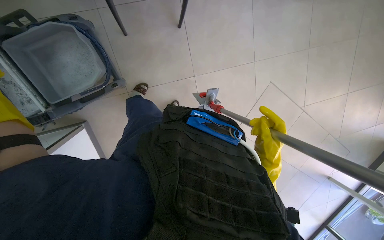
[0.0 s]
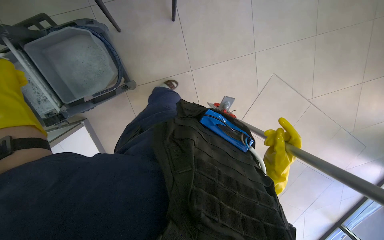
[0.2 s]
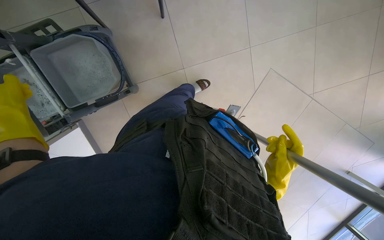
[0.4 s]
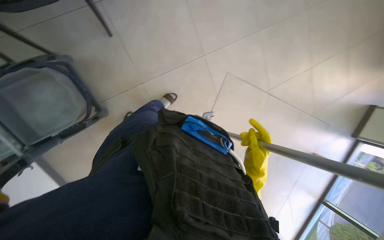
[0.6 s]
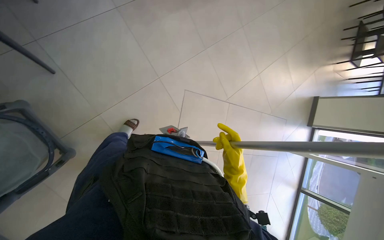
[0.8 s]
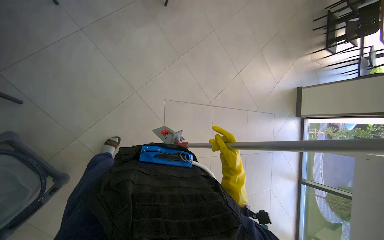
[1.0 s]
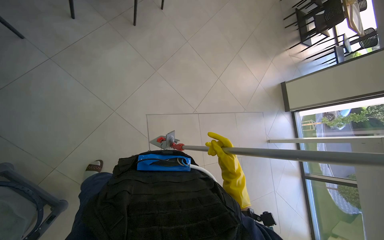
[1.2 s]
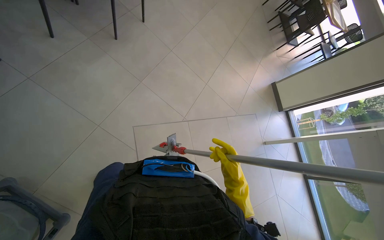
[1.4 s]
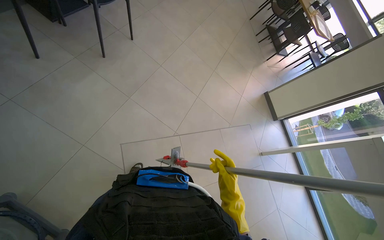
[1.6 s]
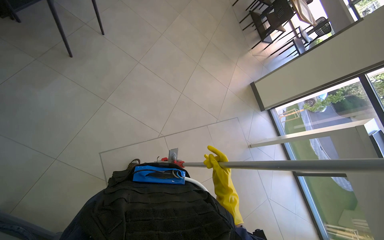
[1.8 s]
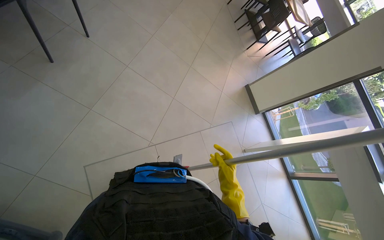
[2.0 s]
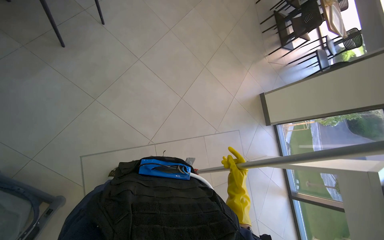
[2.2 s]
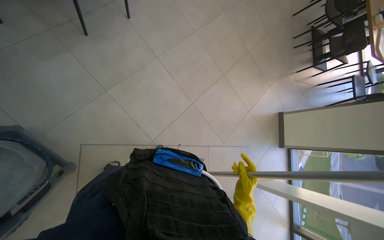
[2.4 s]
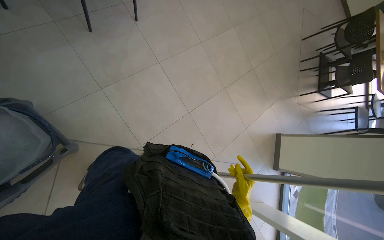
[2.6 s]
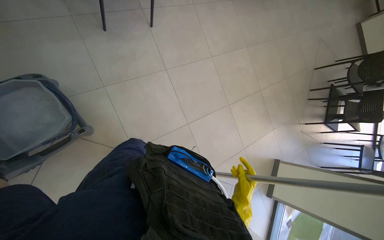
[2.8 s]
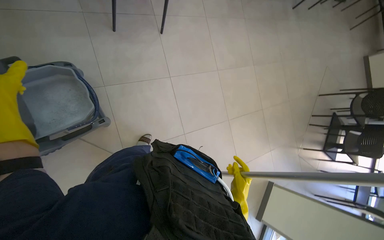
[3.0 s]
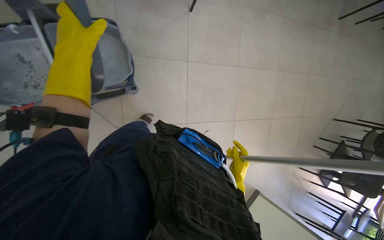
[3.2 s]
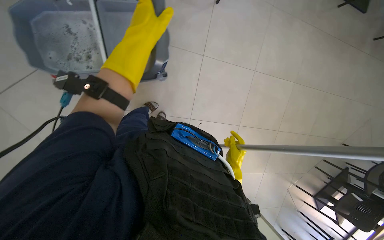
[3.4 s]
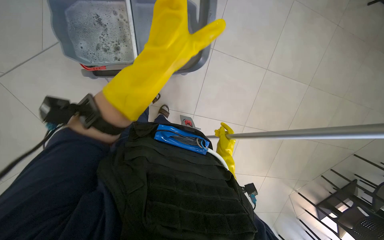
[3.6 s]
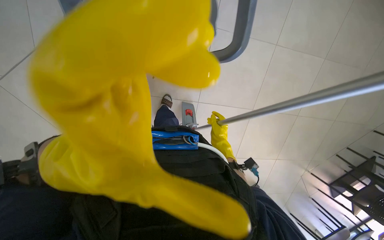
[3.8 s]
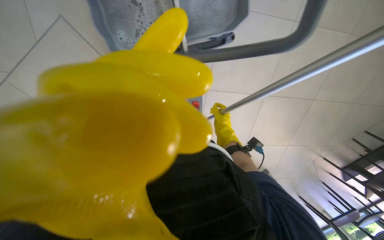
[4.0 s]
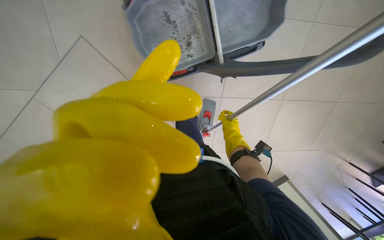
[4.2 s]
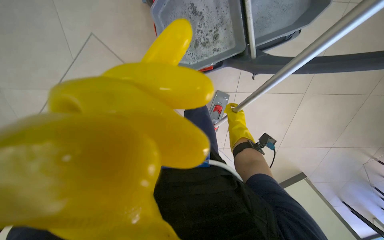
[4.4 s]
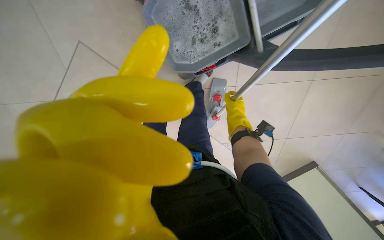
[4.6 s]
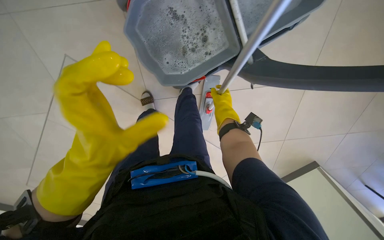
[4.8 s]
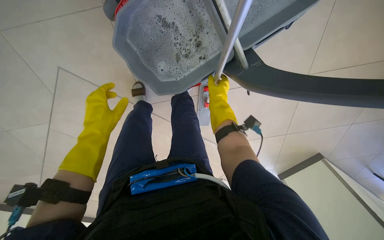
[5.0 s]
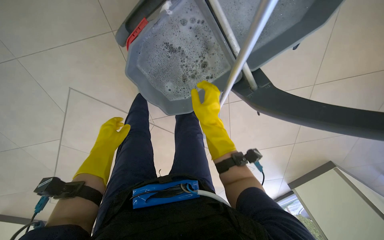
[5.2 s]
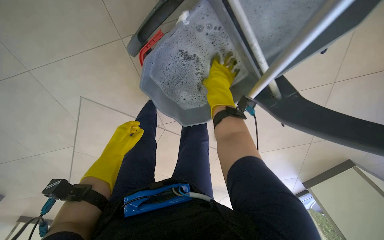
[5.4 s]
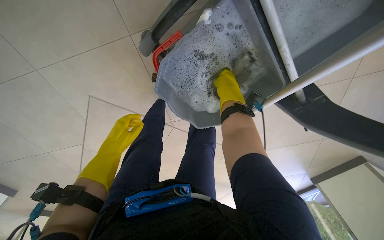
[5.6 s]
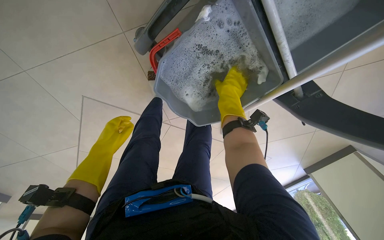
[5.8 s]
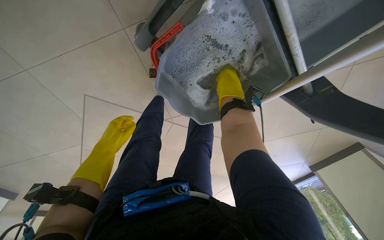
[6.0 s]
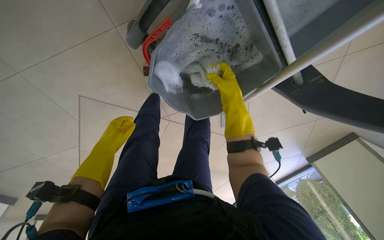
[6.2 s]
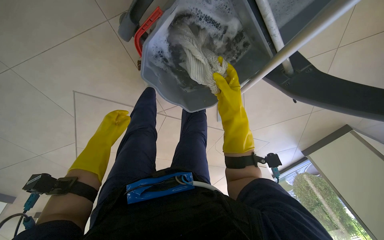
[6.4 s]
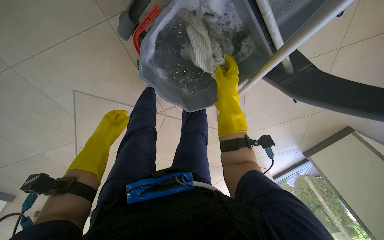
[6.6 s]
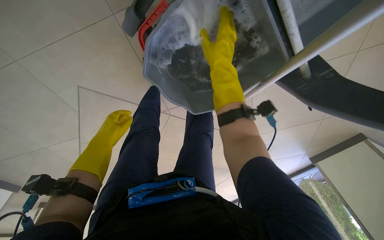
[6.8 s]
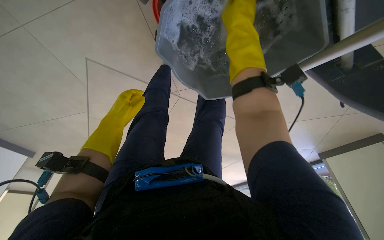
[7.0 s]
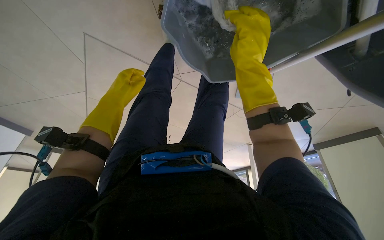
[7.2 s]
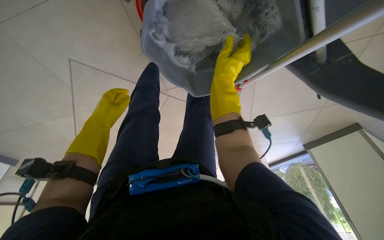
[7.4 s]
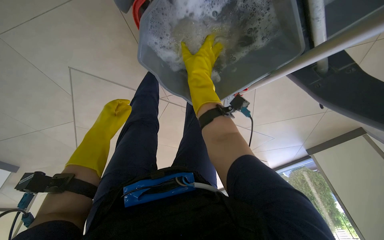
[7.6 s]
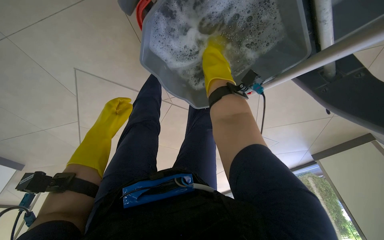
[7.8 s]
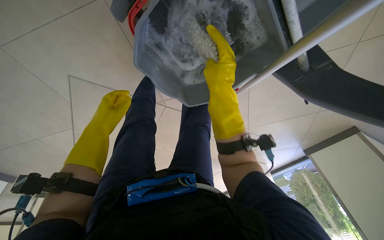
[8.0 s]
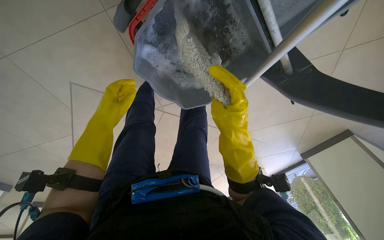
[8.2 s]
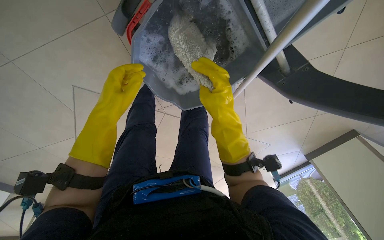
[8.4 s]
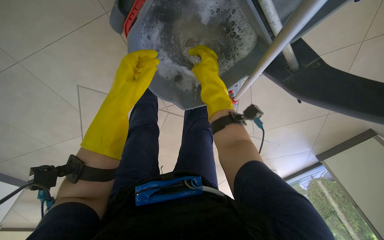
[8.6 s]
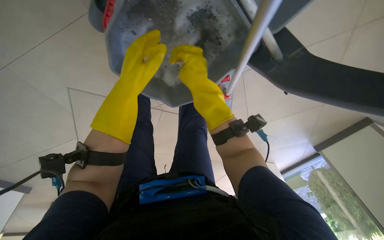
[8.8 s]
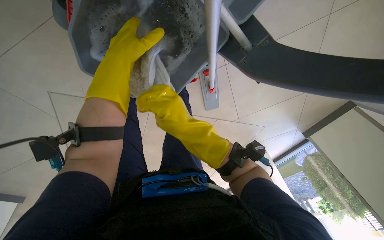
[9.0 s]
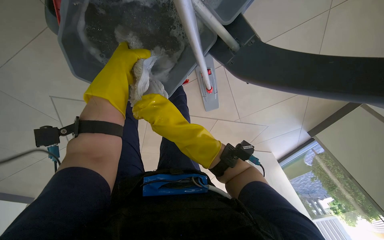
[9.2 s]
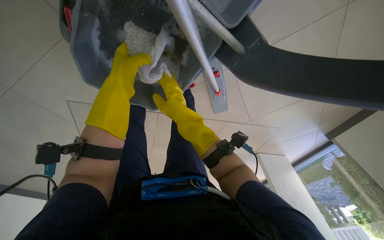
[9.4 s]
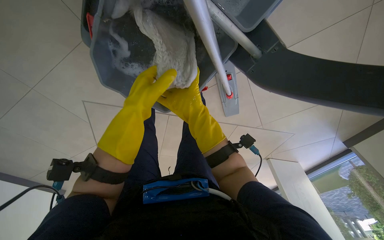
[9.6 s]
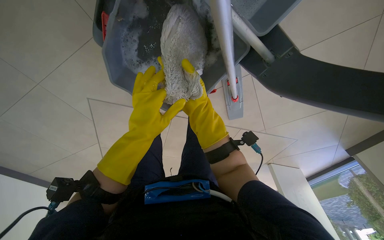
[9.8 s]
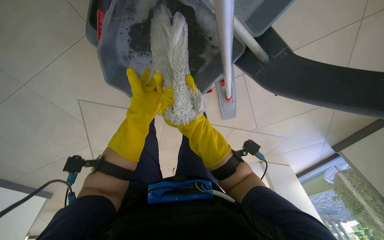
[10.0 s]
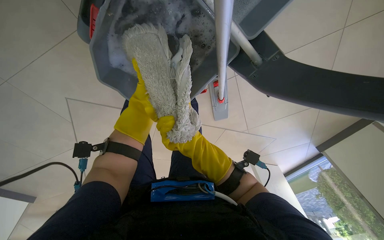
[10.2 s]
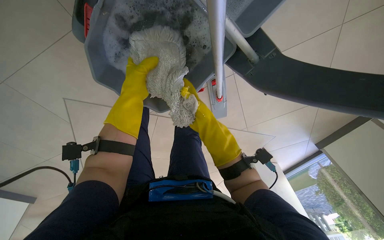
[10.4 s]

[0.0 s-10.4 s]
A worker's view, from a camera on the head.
Job: preparing cleaning supplies.
The whole recording: Cleaning mop head. The worker cleans the mop head in the bucket.
0.0 to 1.4 s: The wearer's head swings about 45 degrees to the right. The view tips upward by approximately 20 degrees.
1.4 to 3.0 s: The scene rotates clockwise by approximately 35 degrees.
3.0 to 4.4 s: The head turns to the left by roughly 30 degrees. The wearer looks roughly 20 degrees further downward.
4.4 to 6.0 s: The right hand shifts approximately 35 cm up the picture and to the left.
6.0 to 7.4 s: The right hand swings nearer and farther, some 20 cm each way, with 2 reversals.
7.4 to 9.0 s: The right hand swings up and down the picture, roughly 20 cm each way, with 2 reversals; the left hand goes some 25 cm up the picture, to the right and nearer to the camera.
9.0 to 10.4 s: The right hand reaches about 15 cm farther from the camera, then returns.

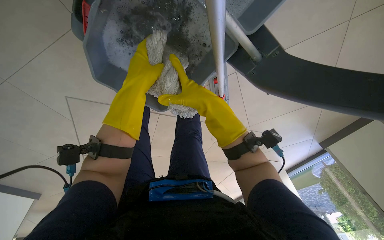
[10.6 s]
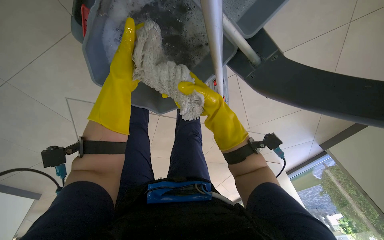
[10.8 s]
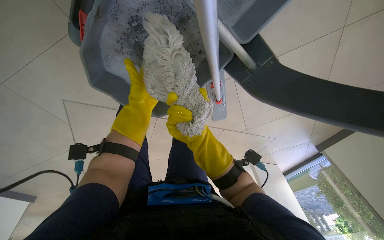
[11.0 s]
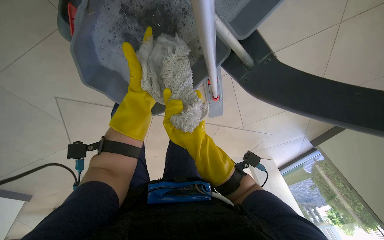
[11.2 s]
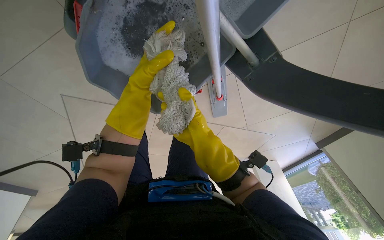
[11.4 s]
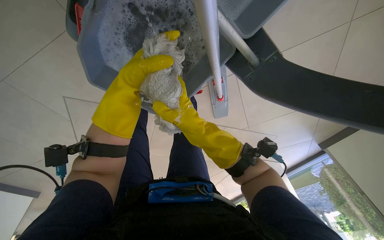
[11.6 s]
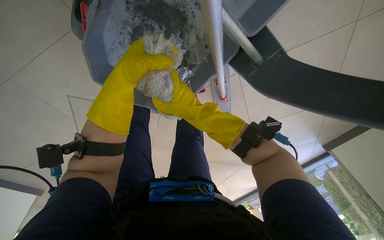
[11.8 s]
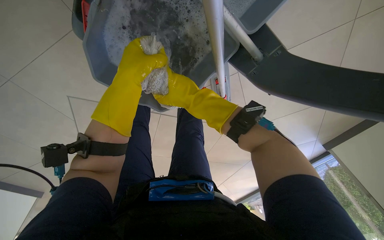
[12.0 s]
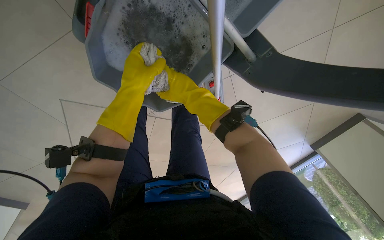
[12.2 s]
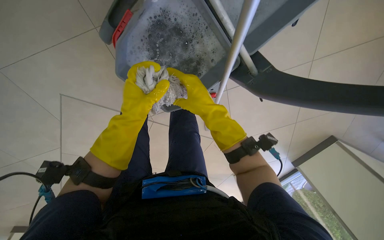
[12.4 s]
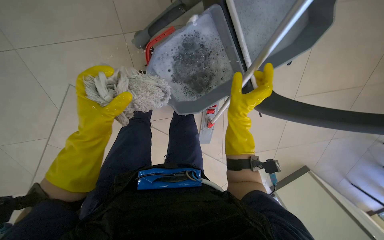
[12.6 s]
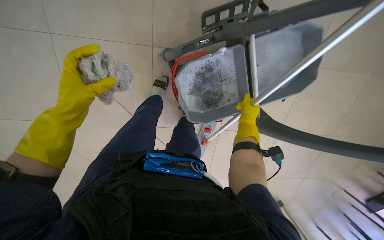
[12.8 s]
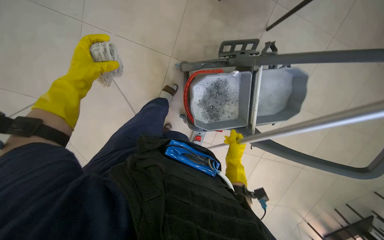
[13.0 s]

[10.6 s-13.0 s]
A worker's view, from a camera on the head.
Job: preparing cleaning supplies.
The whole recording: Cleaning mop head. The worker cleans the mop head in the bucket.
10.6 to 11.8 s: The right hand heads to the left, covering approximately 10 cm, and goes down the picture and returns, some 10 cm each way.
11.8 to 13.0 s: The view swings some 20 degrees to the right. The view tilts about 20 degrees upward. Everything in view rotates about 30 degrees clockwise.

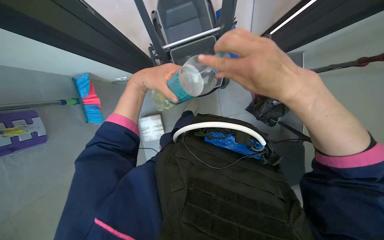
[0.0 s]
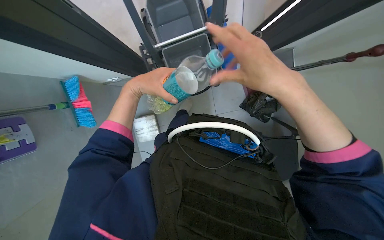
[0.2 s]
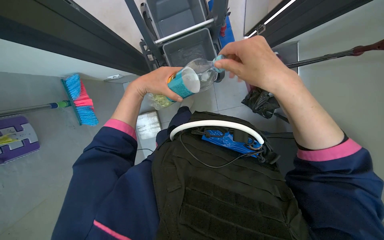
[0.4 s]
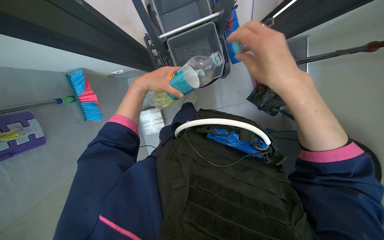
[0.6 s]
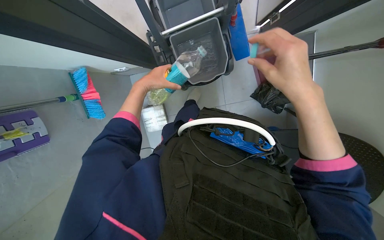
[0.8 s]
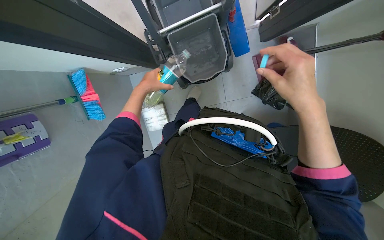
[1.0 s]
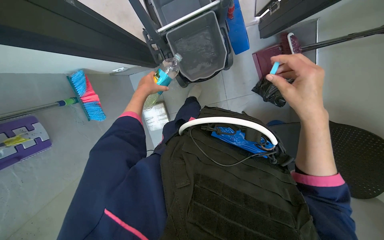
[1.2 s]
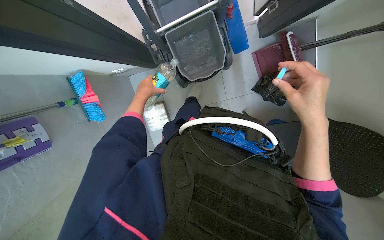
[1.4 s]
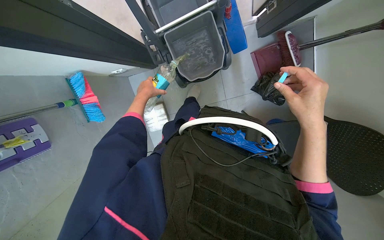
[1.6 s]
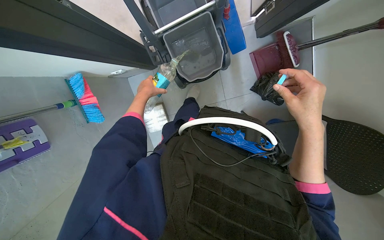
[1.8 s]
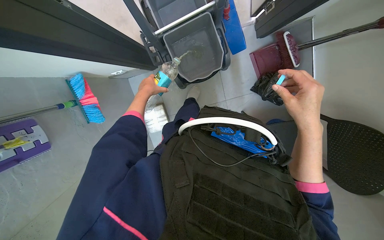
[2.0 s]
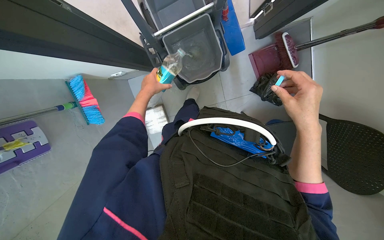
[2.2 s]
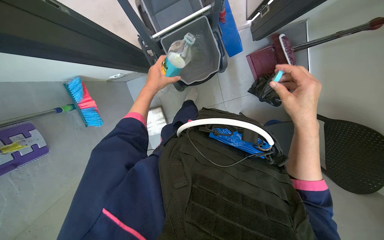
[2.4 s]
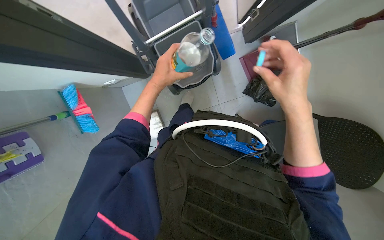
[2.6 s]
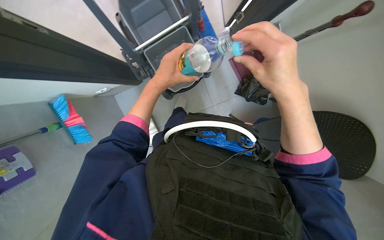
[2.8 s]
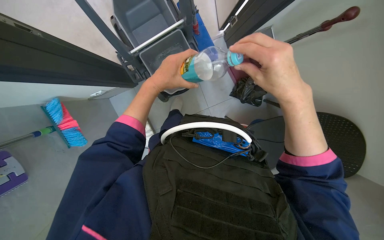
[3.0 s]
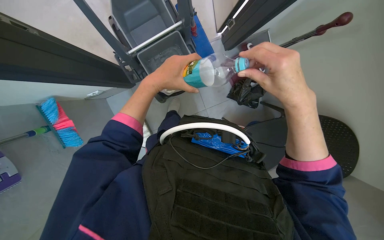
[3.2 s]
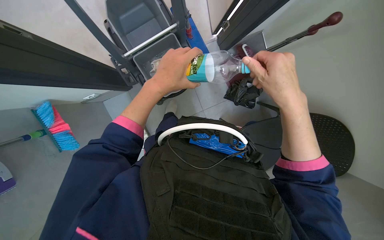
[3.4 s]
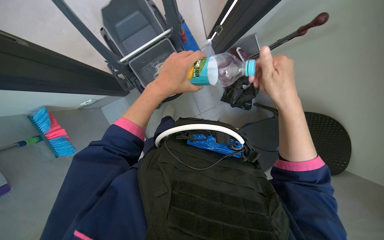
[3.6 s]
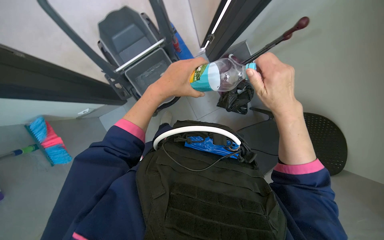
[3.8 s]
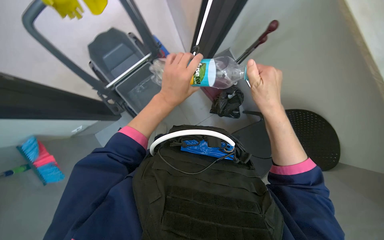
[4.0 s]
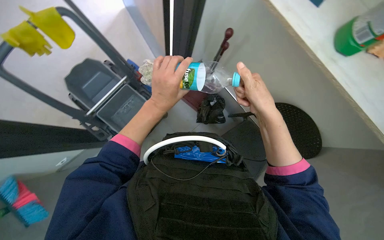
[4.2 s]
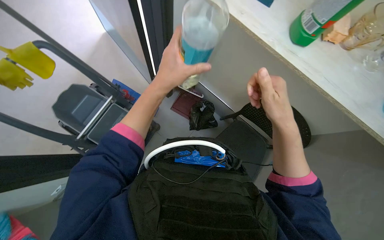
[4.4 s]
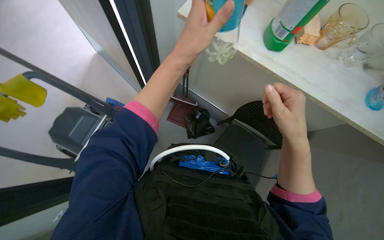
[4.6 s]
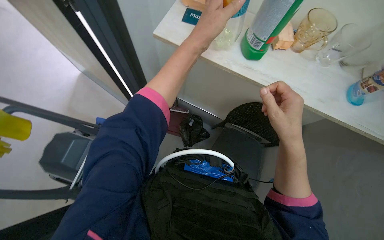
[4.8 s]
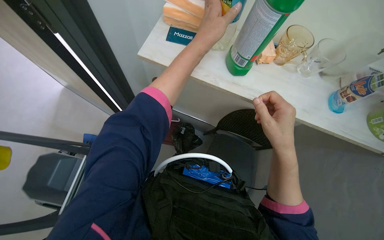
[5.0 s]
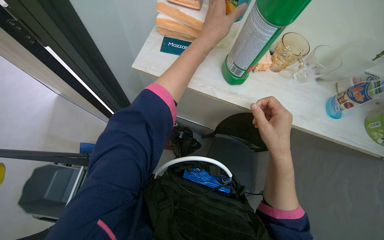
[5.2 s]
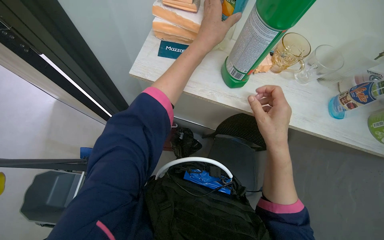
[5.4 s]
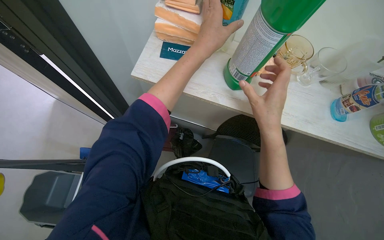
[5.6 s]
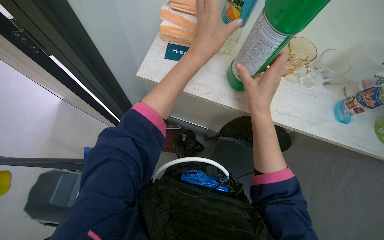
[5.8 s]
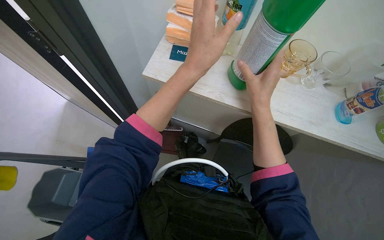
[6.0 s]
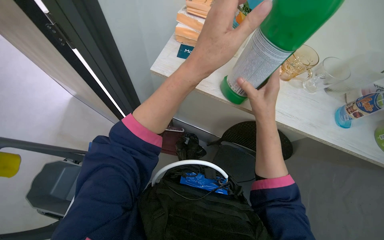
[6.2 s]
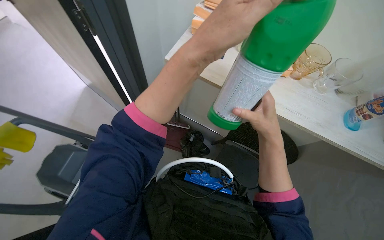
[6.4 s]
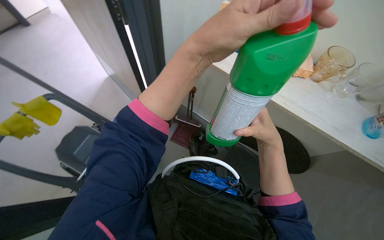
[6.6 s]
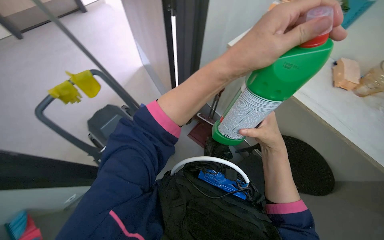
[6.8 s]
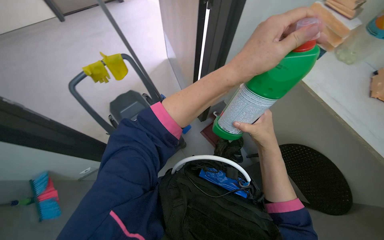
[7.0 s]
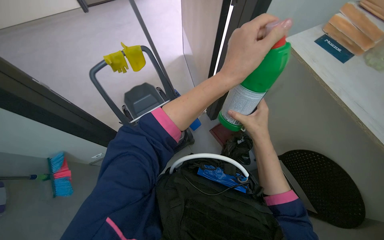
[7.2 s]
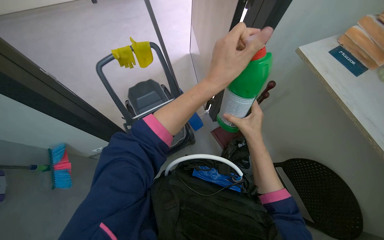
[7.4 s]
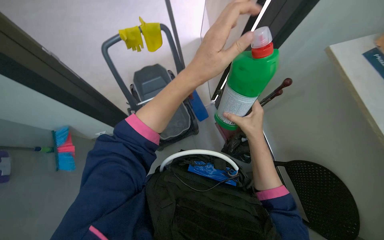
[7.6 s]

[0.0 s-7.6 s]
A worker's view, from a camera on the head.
Job: preparing cleaning supplies.
The whole recording: Preparing cleaning solution. The worker adds cleaning solution and water to the cleaning cart bucket.
0.0 to 1.6 s: The left hand shifts about 25 cm farther from the camera. The right hand heads farther from the camera, to the right and down the picture, covering approximately 20 cm.
1.6 to 3.0 s: The right hand heads nearer to the camera, covering some 10 cm, while the left hand moves nearer to the camera and to the right, roughly 25 cm.
3.0 to 4.6 s: The head rotates about 40 degrees to the right. The wearer looks roughly 20 degrees further upward.
4.6 to 6.0 s: The right hand shifts about 15 cm up the picture.
6.0 to 7.6 s: The wearer looks roughly 55 degrees further to the left.
